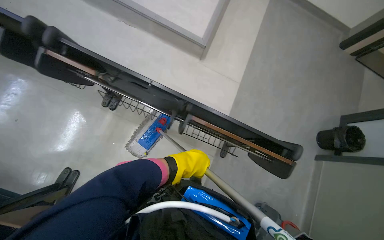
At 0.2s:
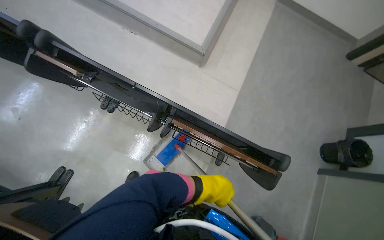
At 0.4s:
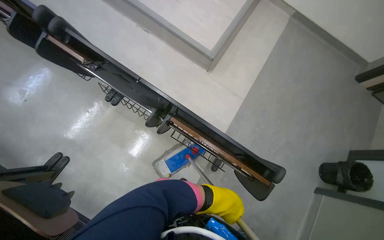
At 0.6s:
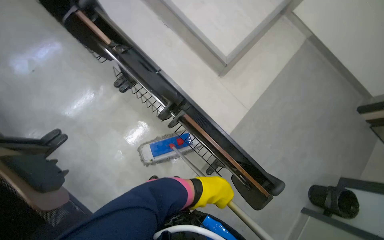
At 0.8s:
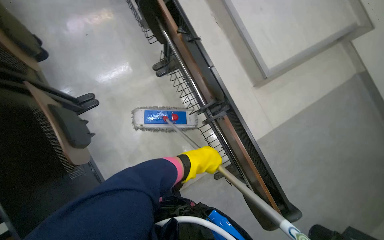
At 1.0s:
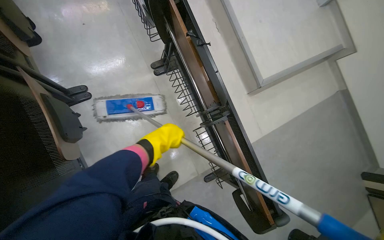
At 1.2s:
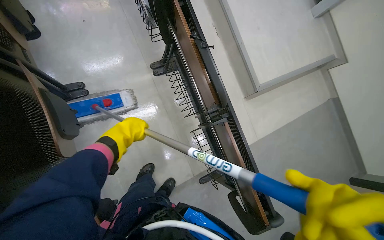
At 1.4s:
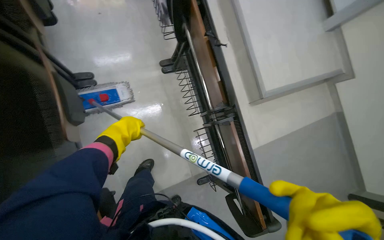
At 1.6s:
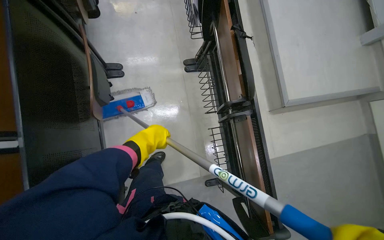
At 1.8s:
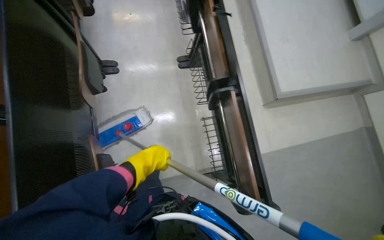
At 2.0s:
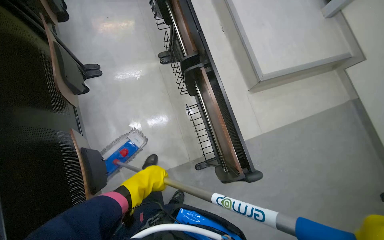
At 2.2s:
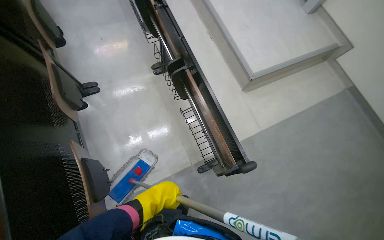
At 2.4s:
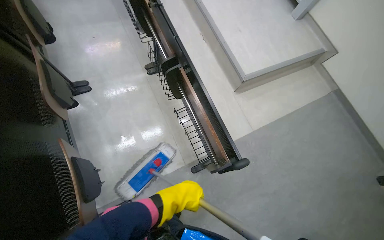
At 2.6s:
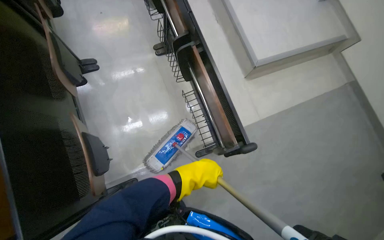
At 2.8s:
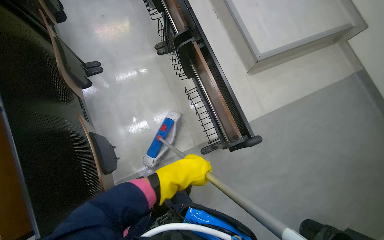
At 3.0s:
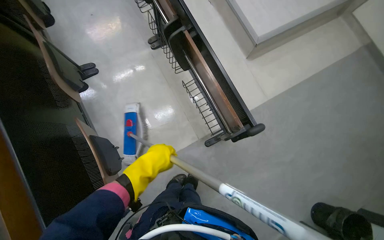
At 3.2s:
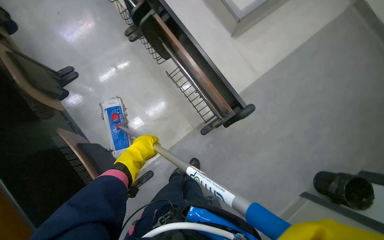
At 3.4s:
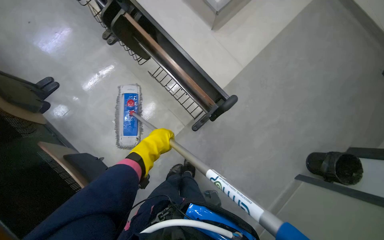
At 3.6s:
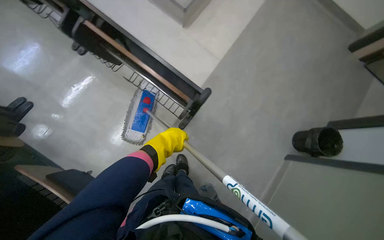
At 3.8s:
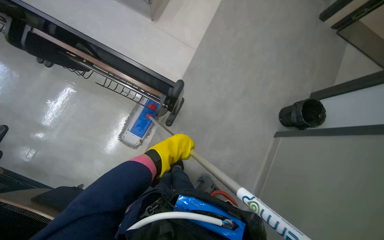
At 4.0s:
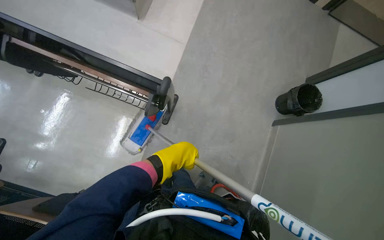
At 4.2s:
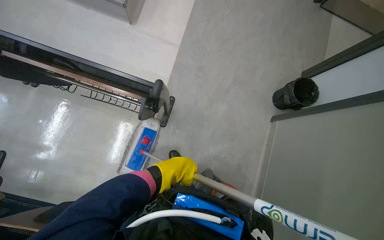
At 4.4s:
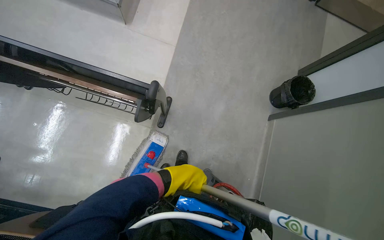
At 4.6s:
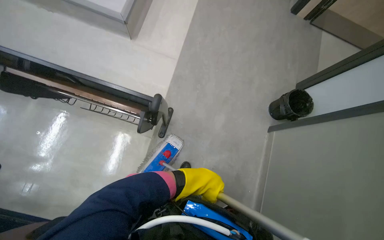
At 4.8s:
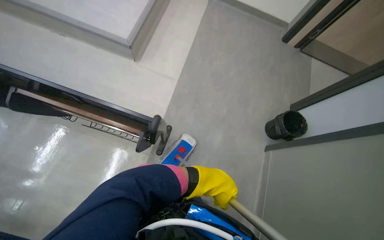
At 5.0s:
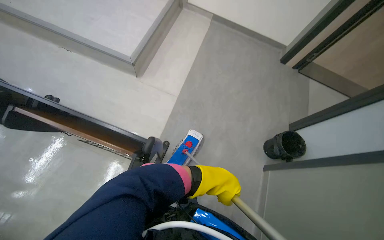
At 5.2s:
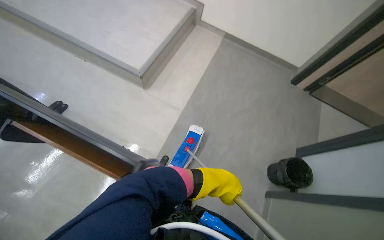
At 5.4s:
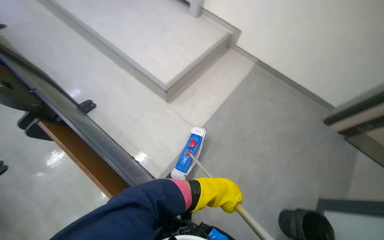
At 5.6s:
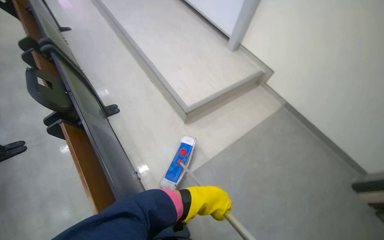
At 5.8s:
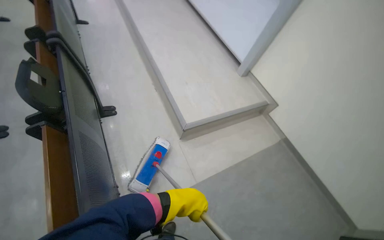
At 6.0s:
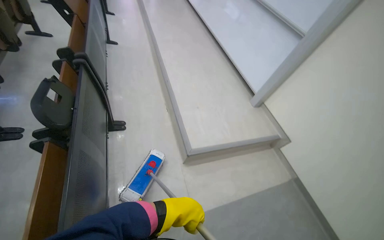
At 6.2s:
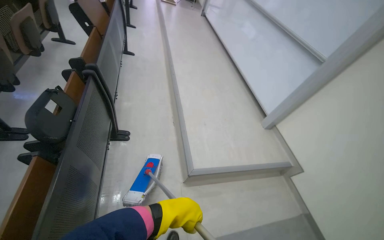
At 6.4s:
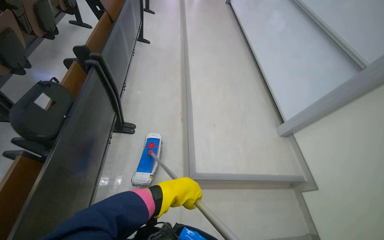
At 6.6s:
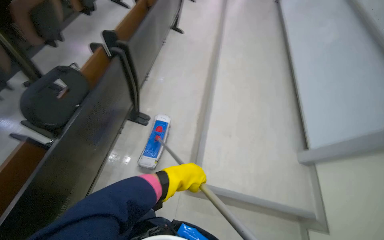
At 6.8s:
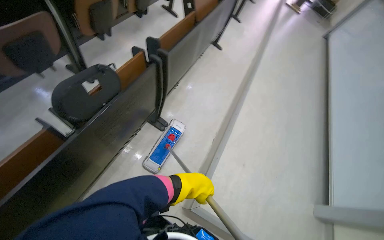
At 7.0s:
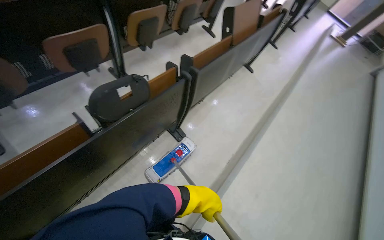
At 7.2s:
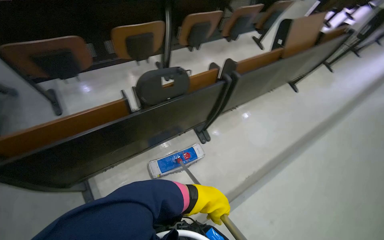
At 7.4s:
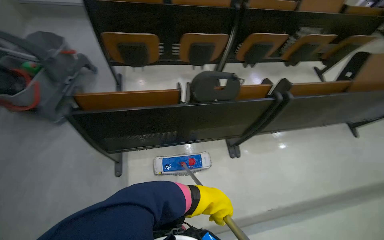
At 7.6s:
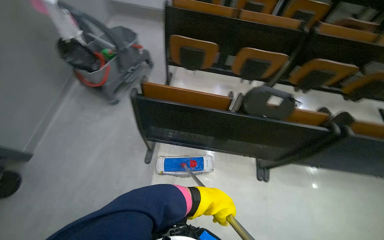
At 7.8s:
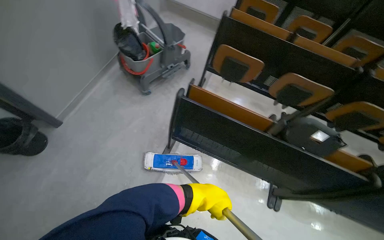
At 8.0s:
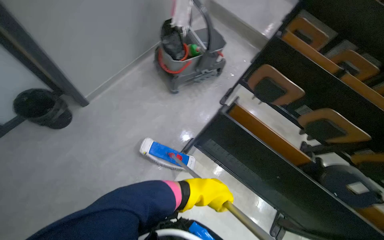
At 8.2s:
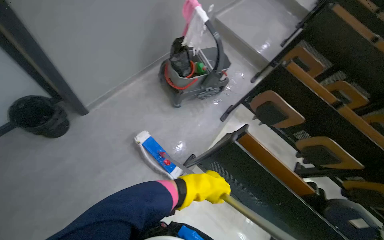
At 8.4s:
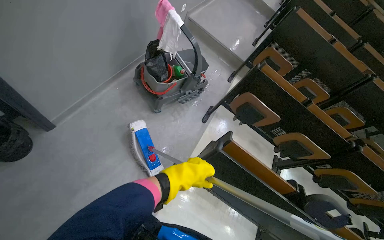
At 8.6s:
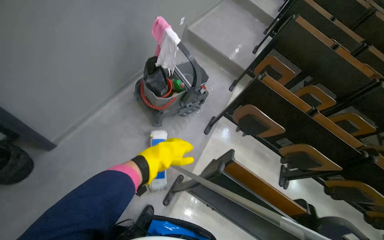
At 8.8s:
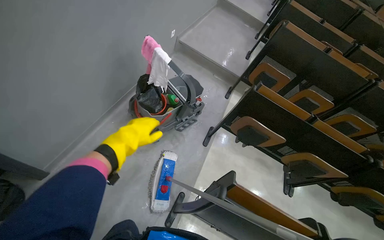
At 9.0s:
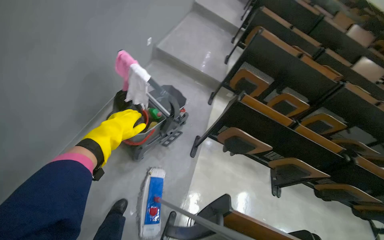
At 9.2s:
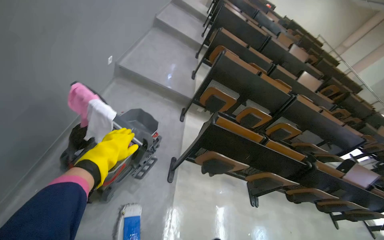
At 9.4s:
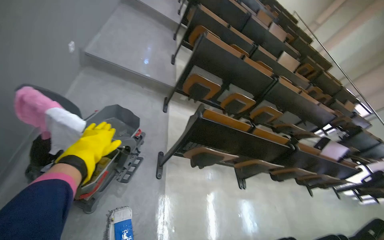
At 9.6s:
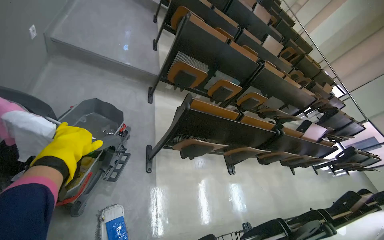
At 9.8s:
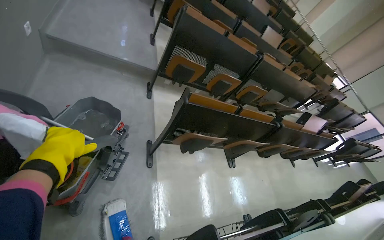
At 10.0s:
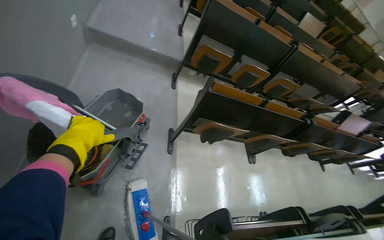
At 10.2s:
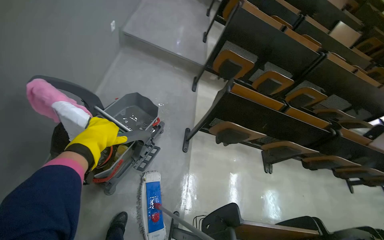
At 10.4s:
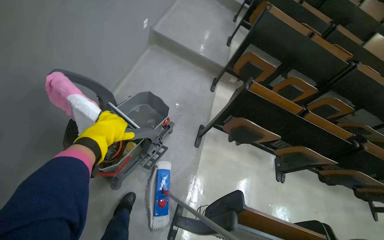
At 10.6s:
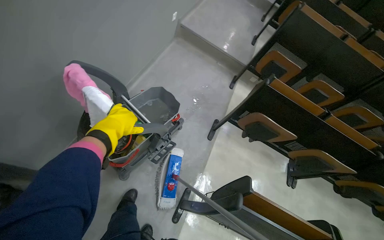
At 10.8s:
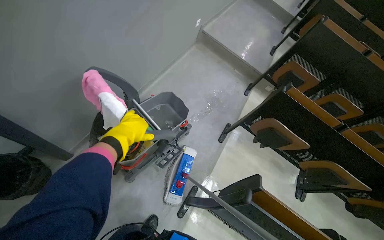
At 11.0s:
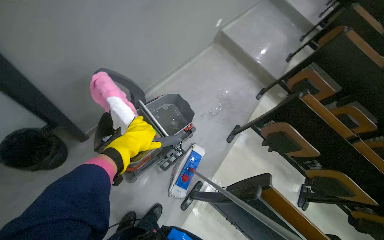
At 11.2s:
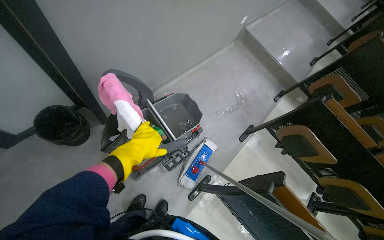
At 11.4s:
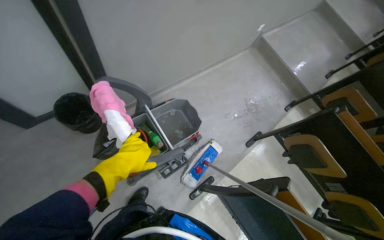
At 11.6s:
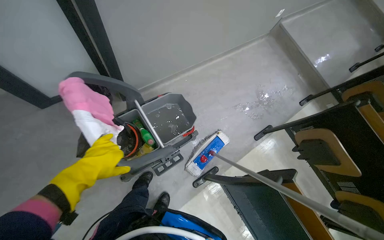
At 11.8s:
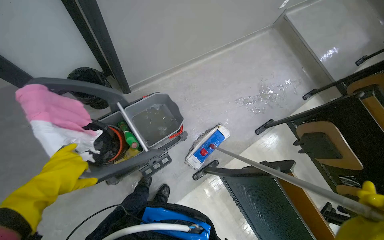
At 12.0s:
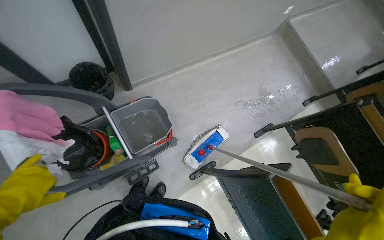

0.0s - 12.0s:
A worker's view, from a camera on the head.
Job: mopping floor.
The whole recording: Mopping auditorium floor. The worker mops the floor in the auditorium, moving between rows of desks.
0.0s - 1.6s: The scene rotates clockwise by roughly 55 degrees.
1.6s - 3.0s: The wearer moves roughly 40 cm.
3.0s - 4.4s: The scene rotates counterclockwise by approximately 45 degrees.
4.4s - 6.0s: The camera is carried roughly 50 cm. The wearer's head swings roughly 60 degrees to the left. The wearer looks some 40 degrees further upward.
6.0s - 7.6s: The wearer's head swings approximately 110 degrees to the left. The view tips upward by roughly 15 degrees.
7.6s - 9.0s: The head travels some 70 cm.
10.4s - 12.0s: The camera travels some 40 cm. The wearer's head swings some 40 degrees to the left.

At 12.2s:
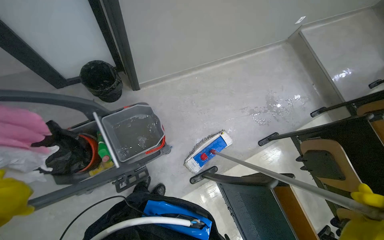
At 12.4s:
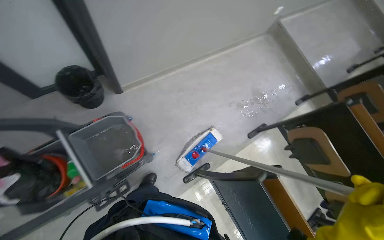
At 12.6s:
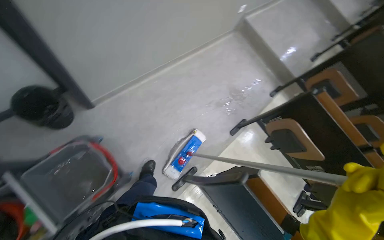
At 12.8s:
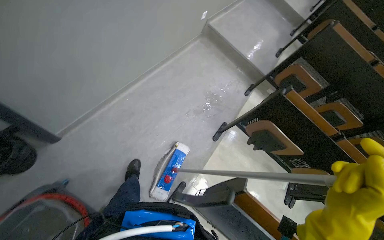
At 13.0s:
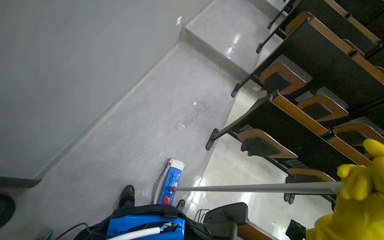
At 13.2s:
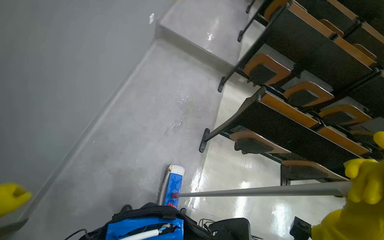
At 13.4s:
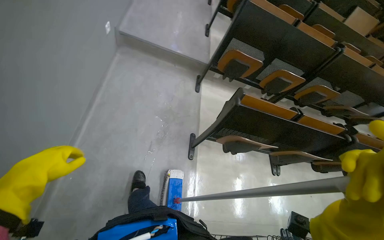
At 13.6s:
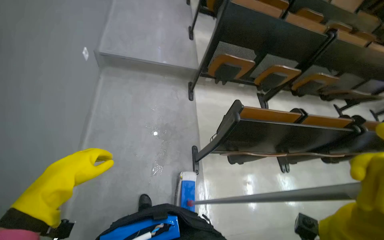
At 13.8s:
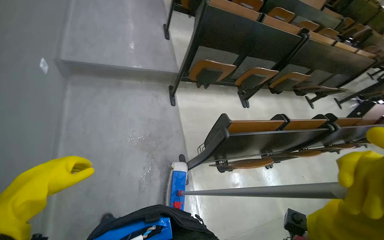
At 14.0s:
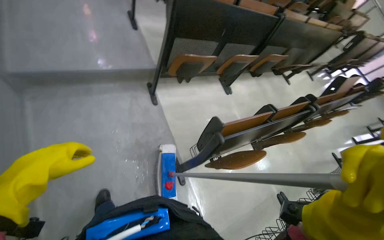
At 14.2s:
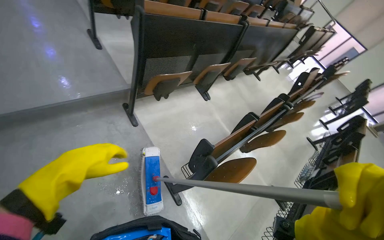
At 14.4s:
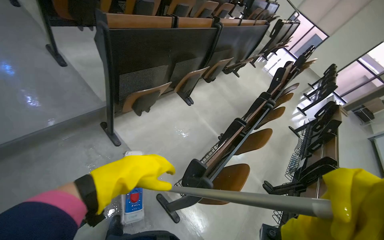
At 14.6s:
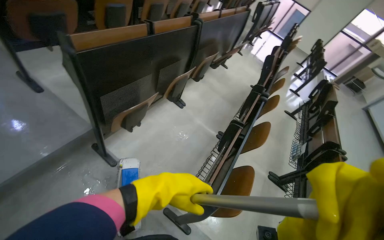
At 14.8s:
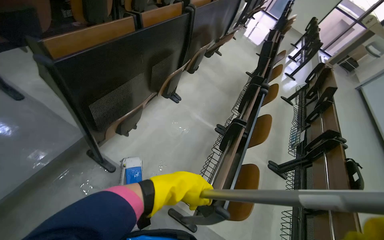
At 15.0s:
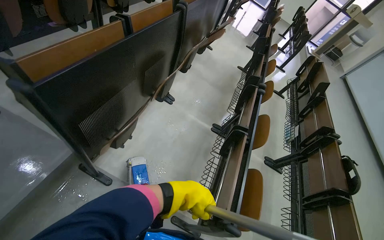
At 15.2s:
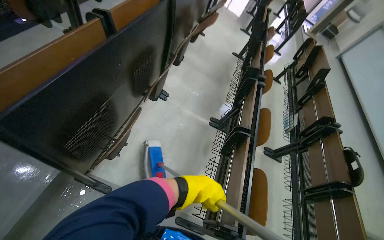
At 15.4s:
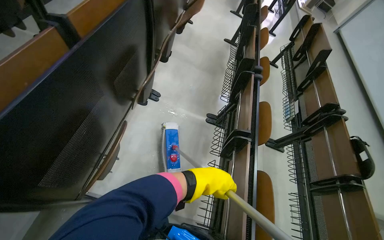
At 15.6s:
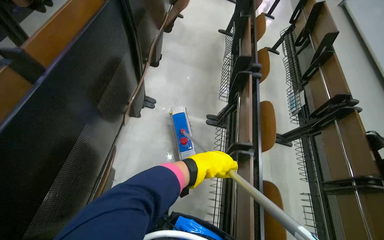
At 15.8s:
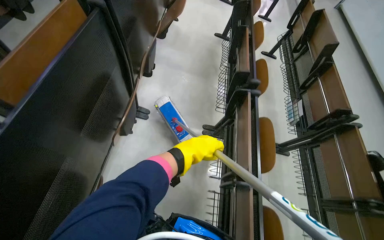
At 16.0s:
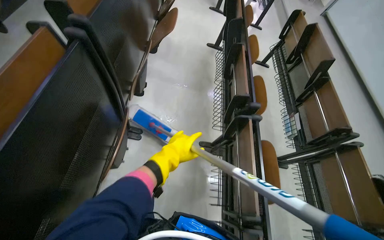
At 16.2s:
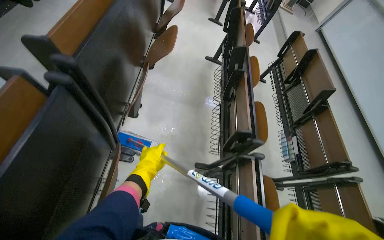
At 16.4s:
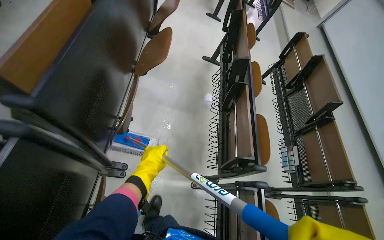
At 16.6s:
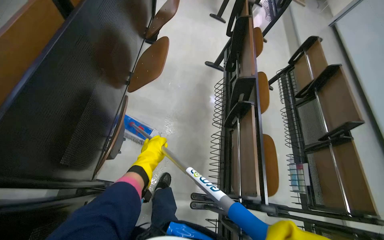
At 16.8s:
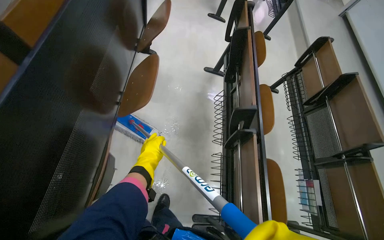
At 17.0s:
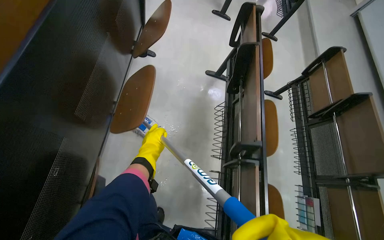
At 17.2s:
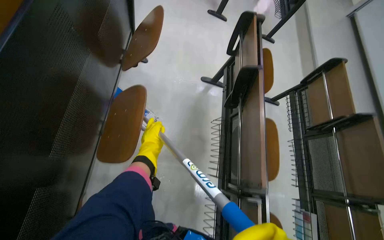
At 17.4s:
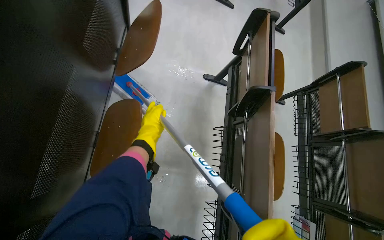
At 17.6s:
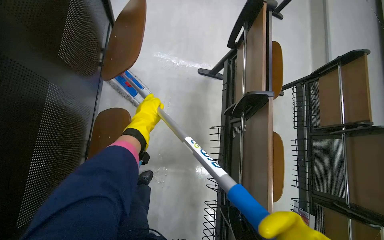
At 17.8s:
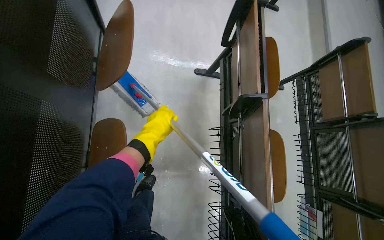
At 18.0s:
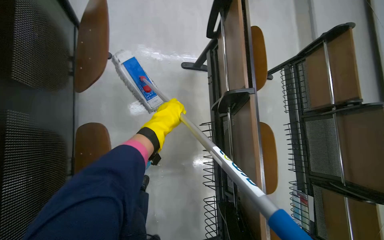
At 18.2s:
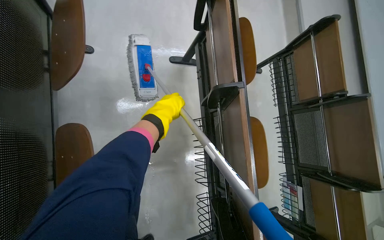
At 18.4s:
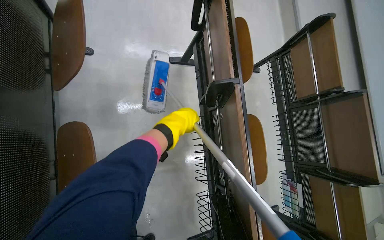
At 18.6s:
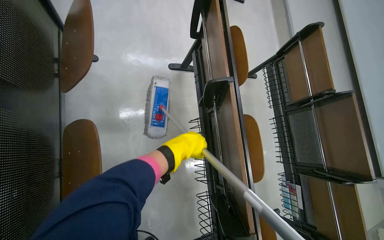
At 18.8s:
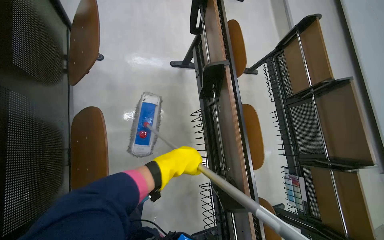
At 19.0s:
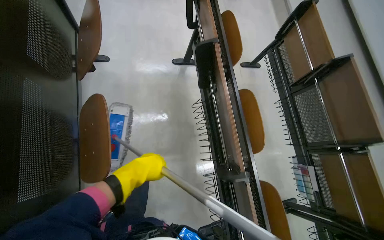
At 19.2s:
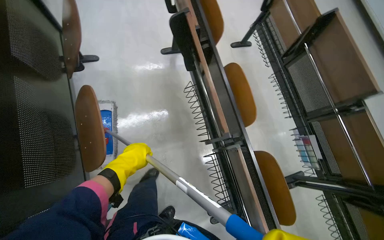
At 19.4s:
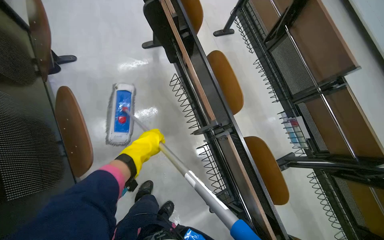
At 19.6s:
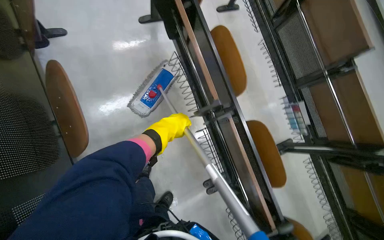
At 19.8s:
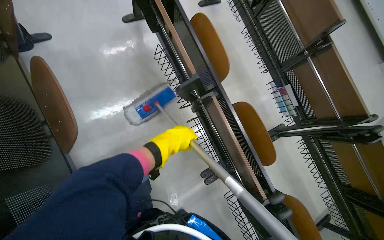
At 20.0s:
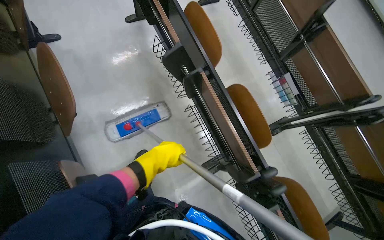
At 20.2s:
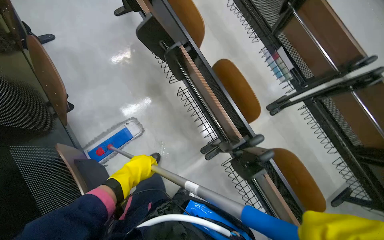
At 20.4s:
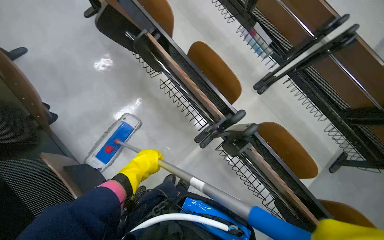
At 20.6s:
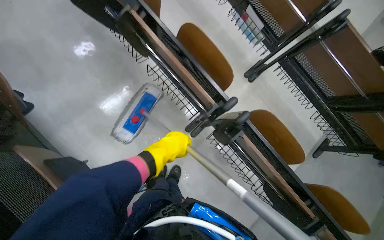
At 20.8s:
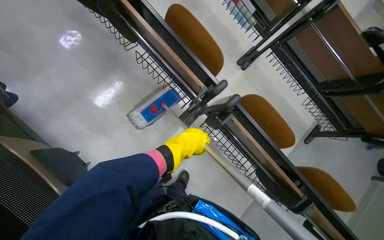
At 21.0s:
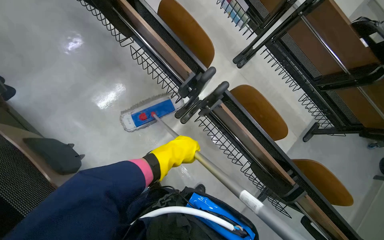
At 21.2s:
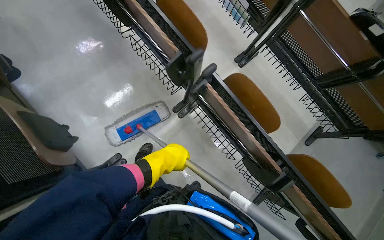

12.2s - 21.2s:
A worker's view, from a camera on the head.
Job: mopping floor.
The whole recording: Mopping auditorium floor. The worker mops the floor in the auditorium, moving between rows of desks.
12.2s - 13.8s: The camera travels about 1 m. The wearer's head swings approximately 75 degrees to the right.
13.8s - 15.2s: The camera travels roughly 90 cm. The wearer looks approximately 55 degrees further to the right. The view tips downward by approximately 20 degrees.
15.2s - 16.6s: The camera is carried some 1 m.
16.6s - 18.2s: The wearer moves roughly 90 cm. The wearer looks some 20 degrees further downward.
18.2s - 19.8s: The head travels roughly 50 cm.
19.8s - 21.2s: The camera travels roughly 70 cm.
